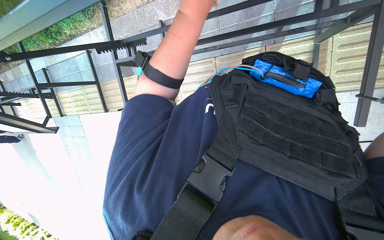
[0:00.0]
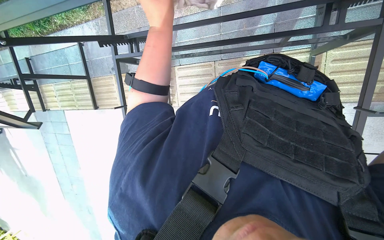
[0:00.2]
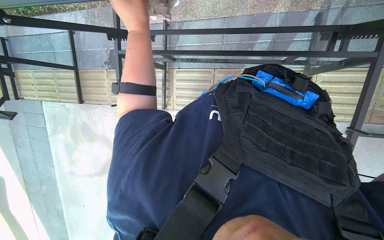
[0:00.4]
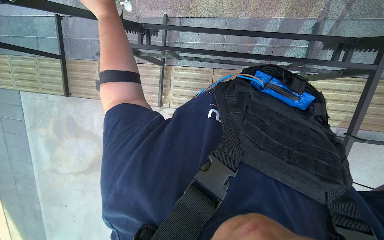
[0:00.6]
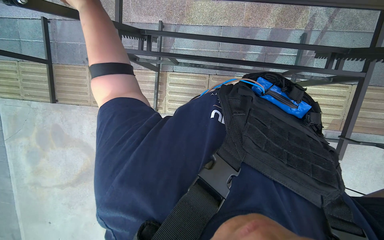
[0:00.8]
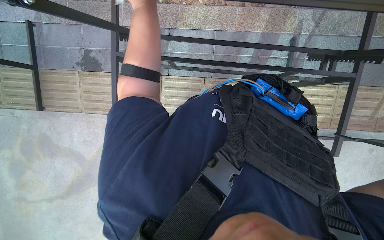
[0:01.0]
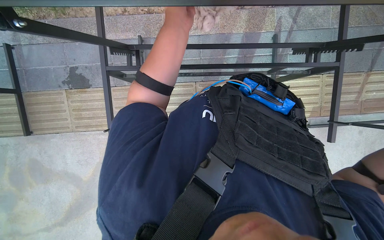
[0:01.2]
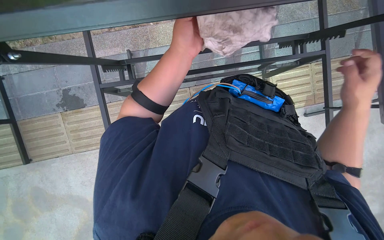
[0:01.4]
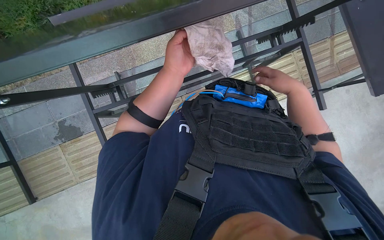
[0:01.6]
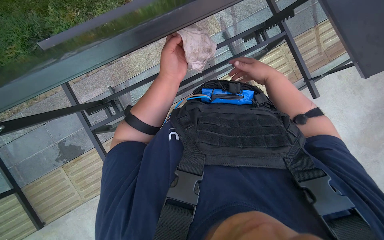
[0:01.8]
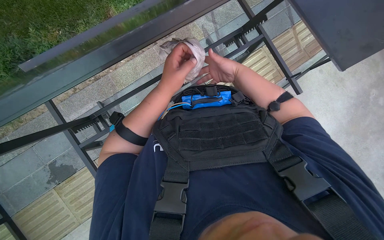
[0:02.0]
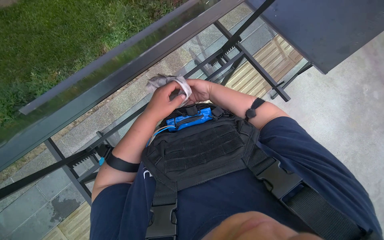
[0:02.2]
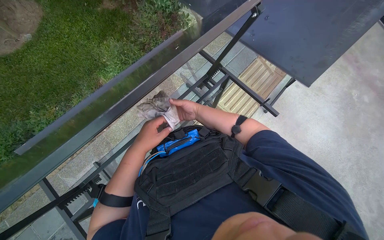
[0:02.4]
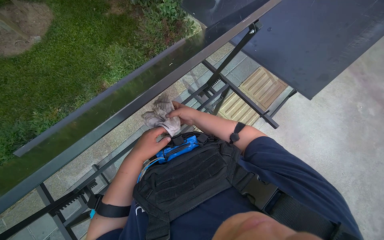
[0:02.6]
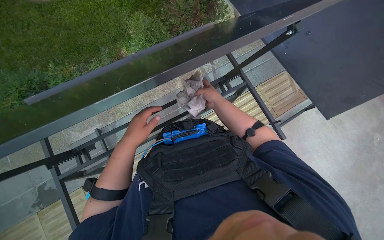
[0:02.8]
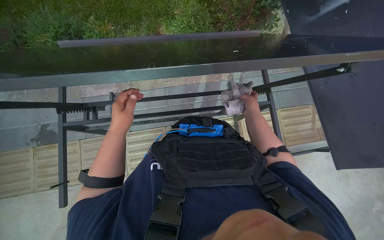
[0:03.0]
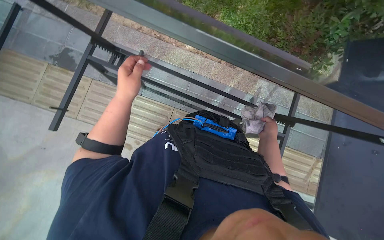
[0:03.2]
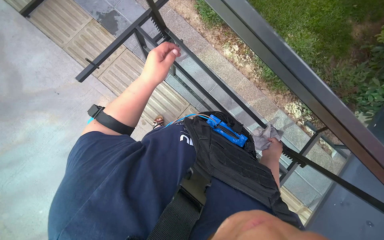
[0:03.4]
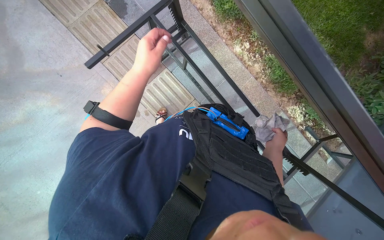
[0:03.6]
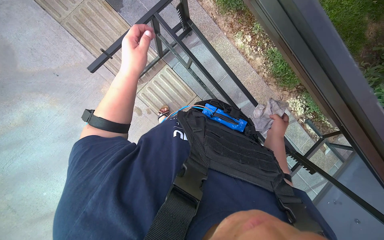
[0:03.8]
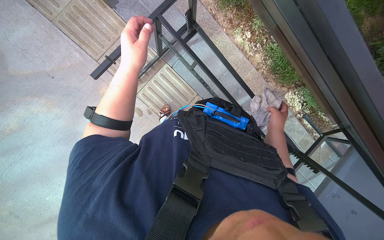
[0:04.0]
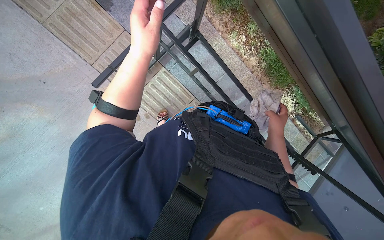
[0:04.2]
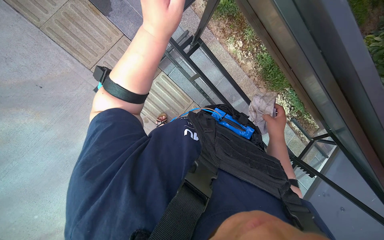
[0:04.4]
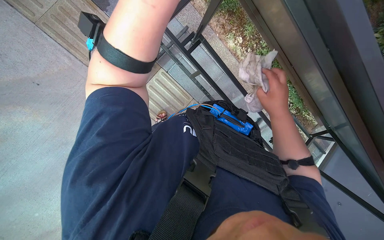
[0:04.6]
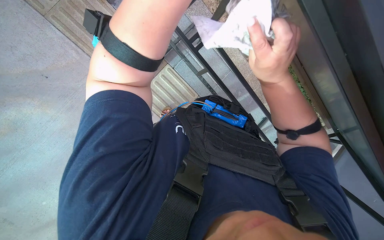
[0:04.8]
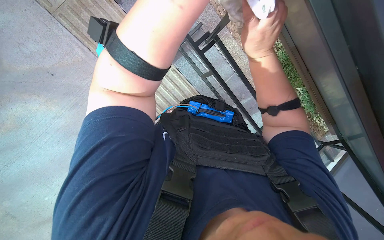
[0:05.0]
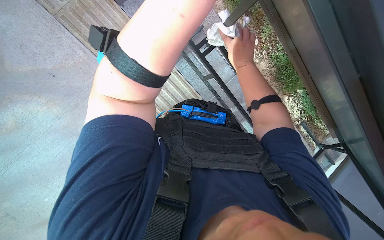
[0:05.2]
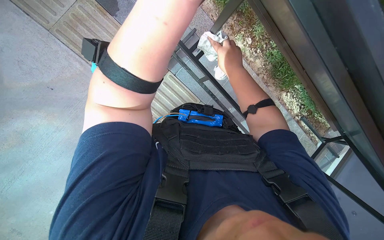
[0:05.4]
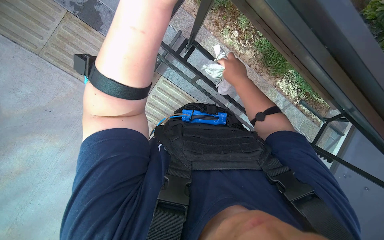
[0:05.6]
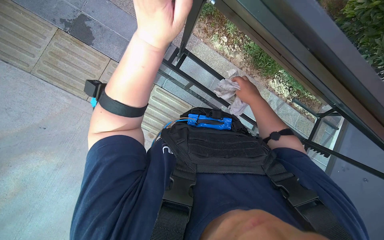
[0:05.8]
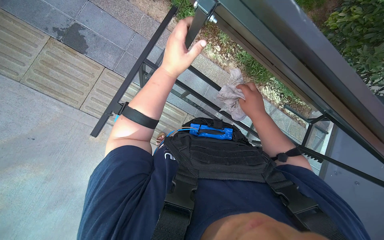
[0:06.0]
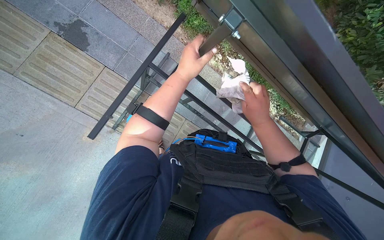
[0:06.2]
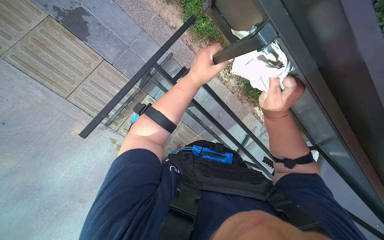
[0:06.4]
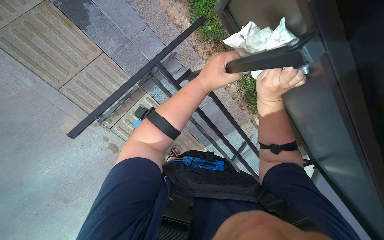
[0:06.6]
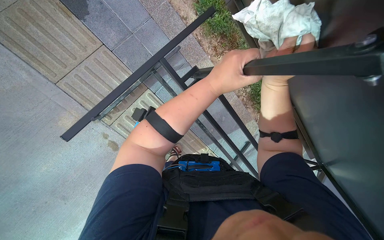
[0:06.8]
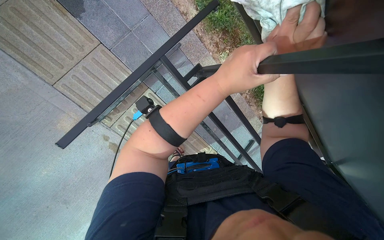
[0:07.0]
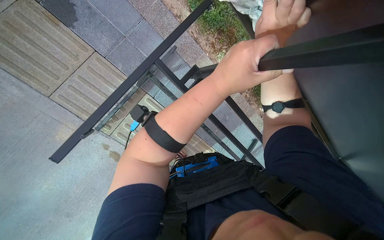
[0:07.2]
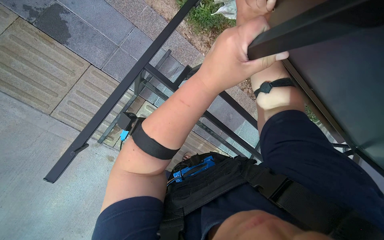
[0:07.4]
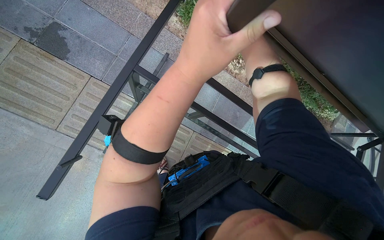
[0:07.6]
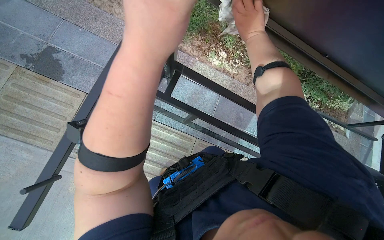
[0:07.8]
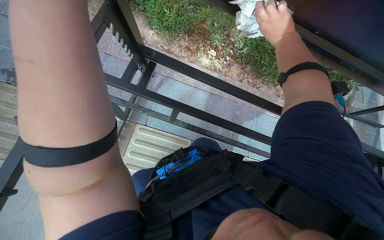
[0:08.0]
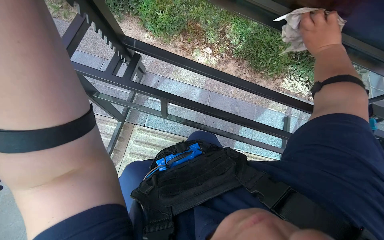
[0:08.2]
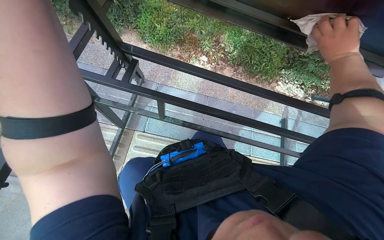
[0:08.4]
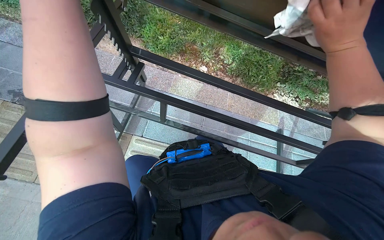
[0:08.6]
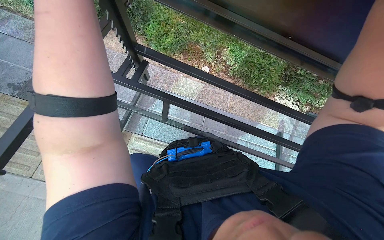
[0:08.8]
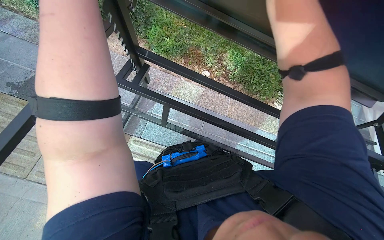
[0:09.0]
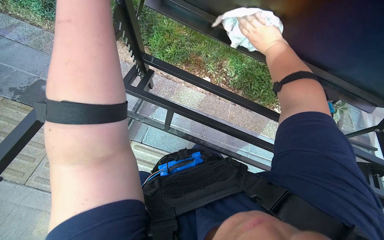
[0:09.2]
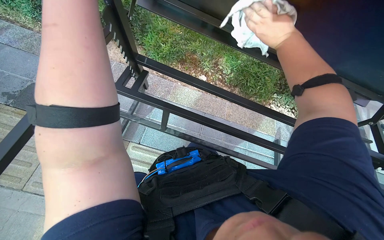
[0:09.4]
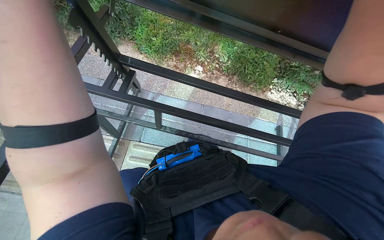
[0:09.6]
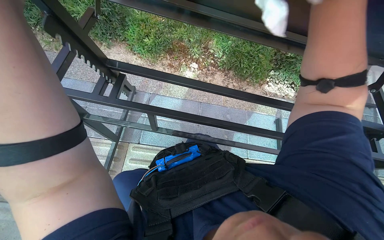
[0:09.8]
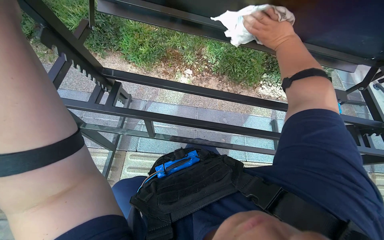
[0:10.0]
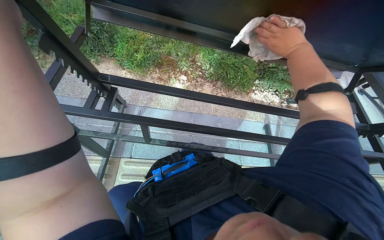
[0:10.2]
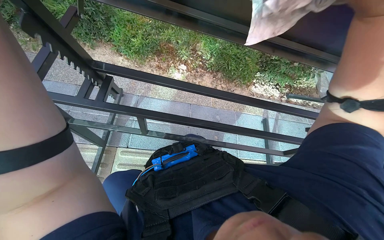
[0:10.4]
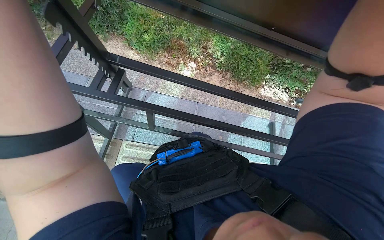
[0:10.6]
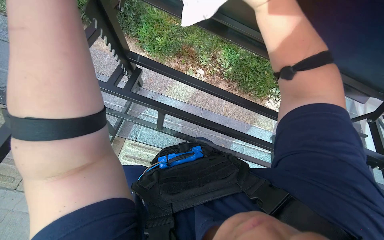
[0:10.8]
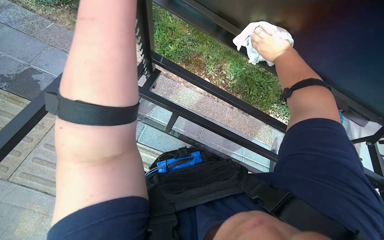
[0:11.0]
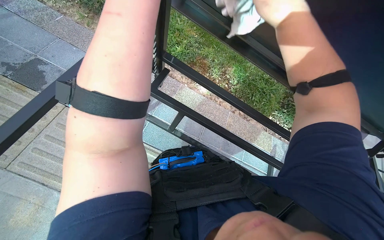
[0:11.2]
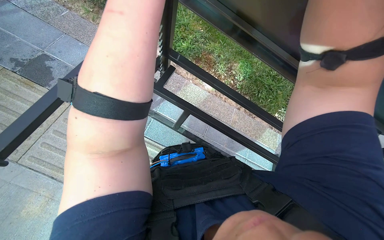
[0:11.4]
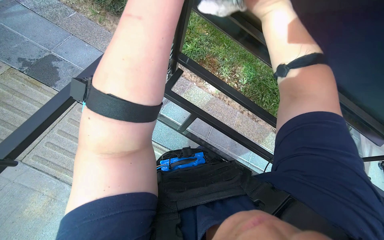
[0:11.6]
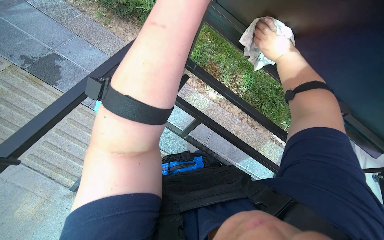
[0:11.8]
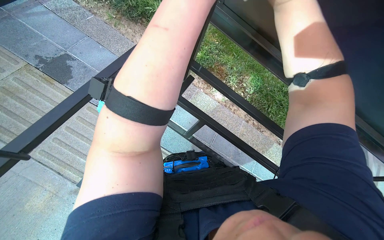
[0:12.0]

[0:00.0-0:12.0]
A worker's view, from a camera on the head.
Job: wiping surfaces.
The whole recording: Wiping underside and frame of table. The worker wipes the underside and frame of the outdoor table with a cloth.
0:00.0 to 0:01.6: The camera travels about 40 cm. The head rotates approximately 35 degrees to the right.
0:01.6 to 0:03.0: The camera pitches upward, by roughly 10 degrees.
0:03.0 to 0:04.4: The scene rotates clockwise by some 50 degrees.
0:04.4 to 0:06.0: The right hand heads to the left, covering about 10 cm, and travels up the picture and back again, approximately 25 cm each way.
0:07.6 to 0:09.0: The view tips upward by roughly 15 degrees.
0:10.4 to 0:12.0: Everything in view rotates approximately 25 degrees clockwise.

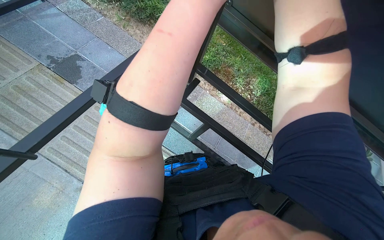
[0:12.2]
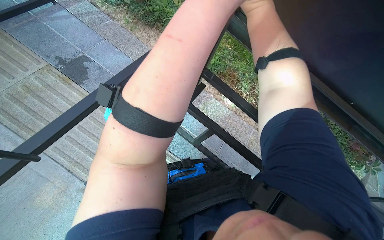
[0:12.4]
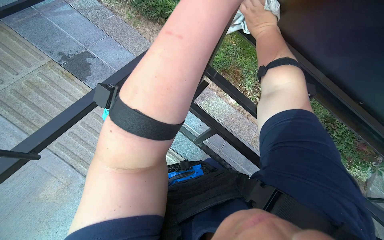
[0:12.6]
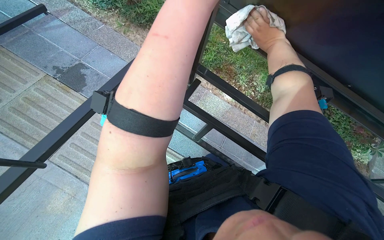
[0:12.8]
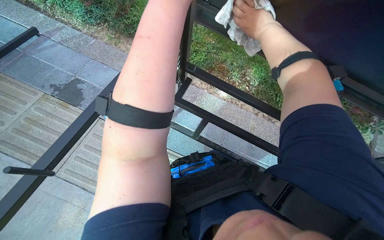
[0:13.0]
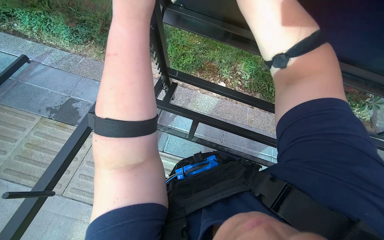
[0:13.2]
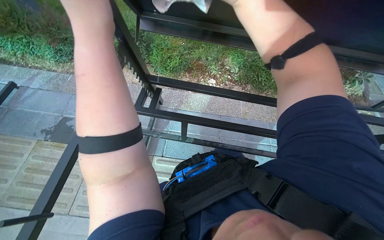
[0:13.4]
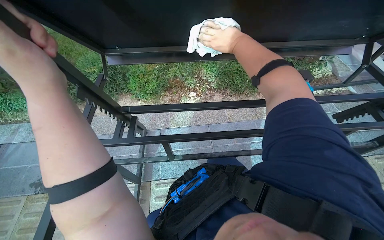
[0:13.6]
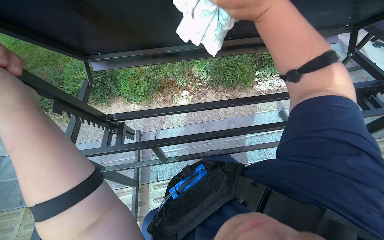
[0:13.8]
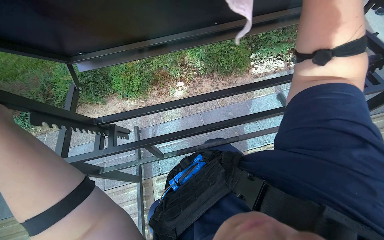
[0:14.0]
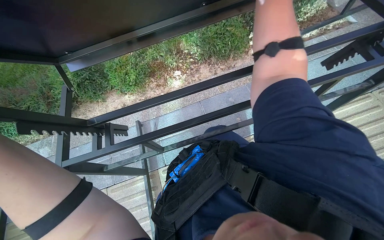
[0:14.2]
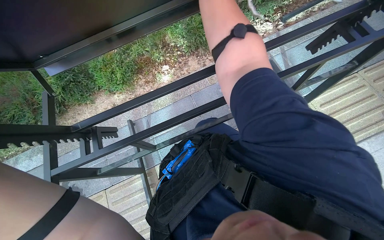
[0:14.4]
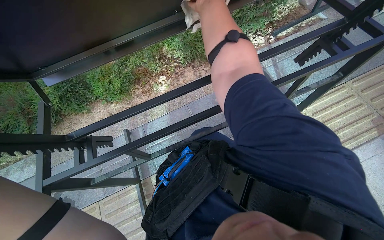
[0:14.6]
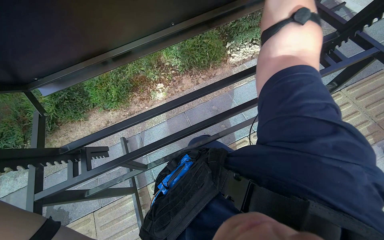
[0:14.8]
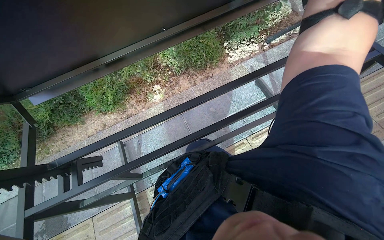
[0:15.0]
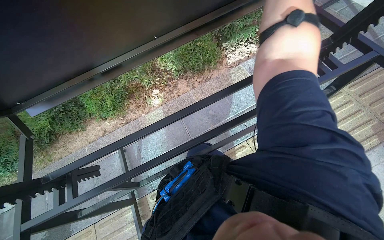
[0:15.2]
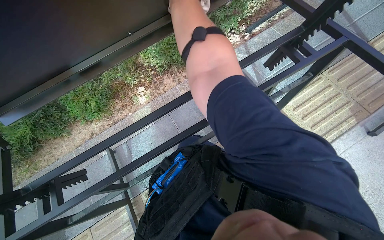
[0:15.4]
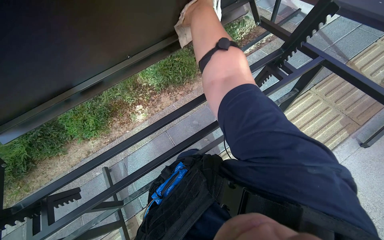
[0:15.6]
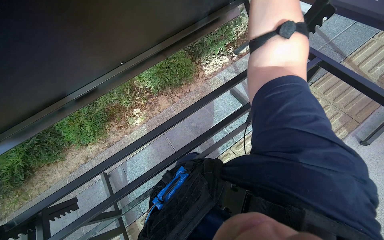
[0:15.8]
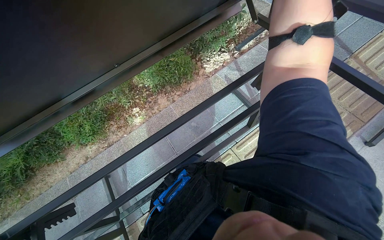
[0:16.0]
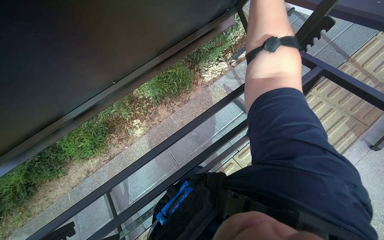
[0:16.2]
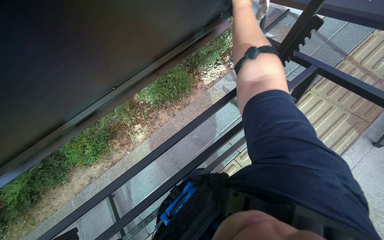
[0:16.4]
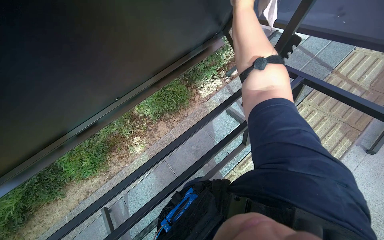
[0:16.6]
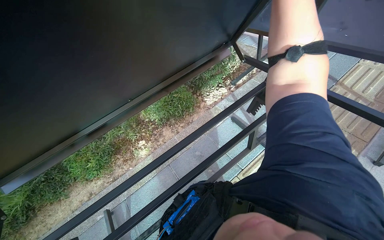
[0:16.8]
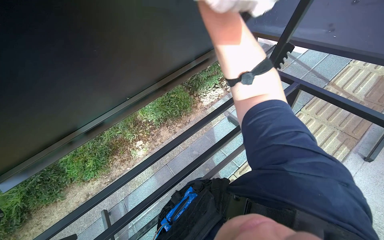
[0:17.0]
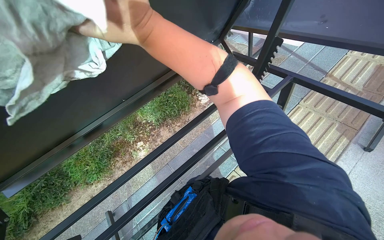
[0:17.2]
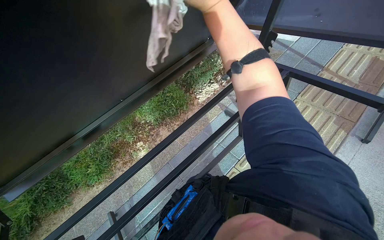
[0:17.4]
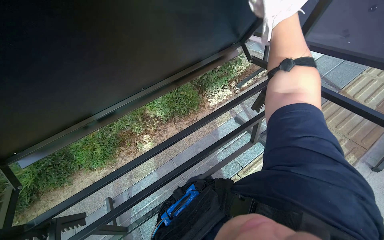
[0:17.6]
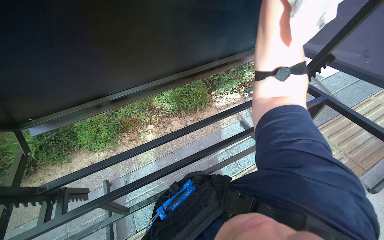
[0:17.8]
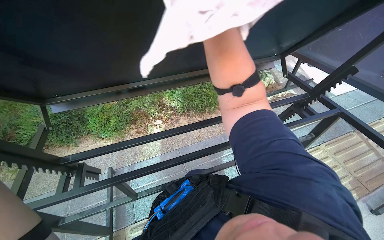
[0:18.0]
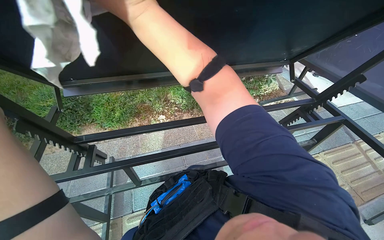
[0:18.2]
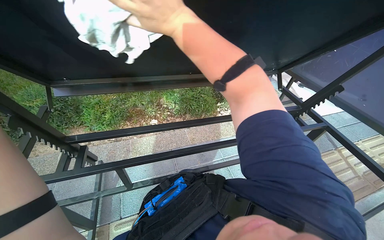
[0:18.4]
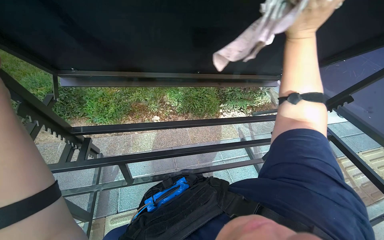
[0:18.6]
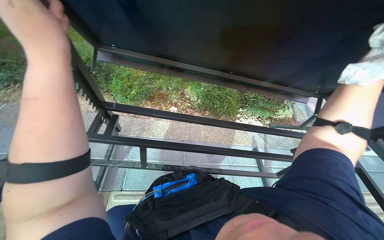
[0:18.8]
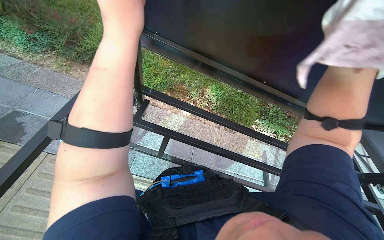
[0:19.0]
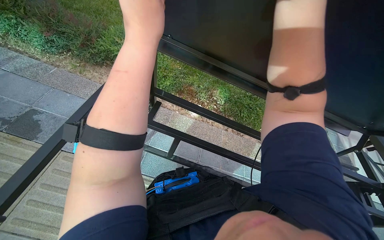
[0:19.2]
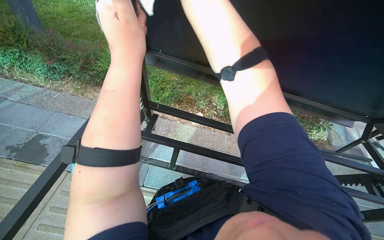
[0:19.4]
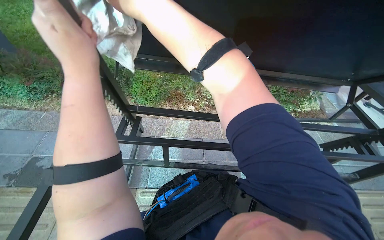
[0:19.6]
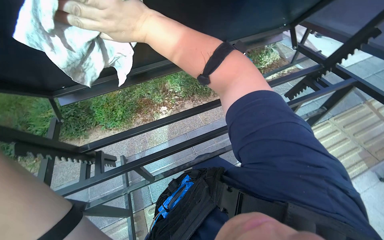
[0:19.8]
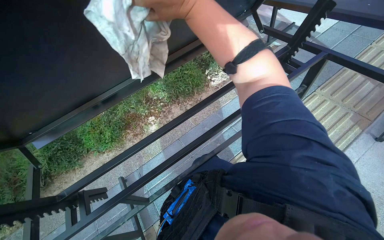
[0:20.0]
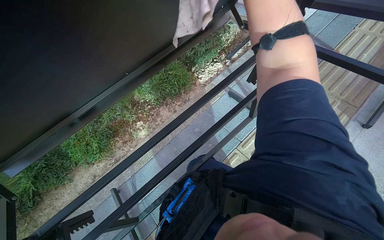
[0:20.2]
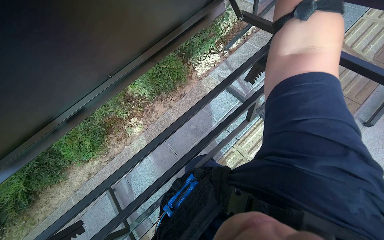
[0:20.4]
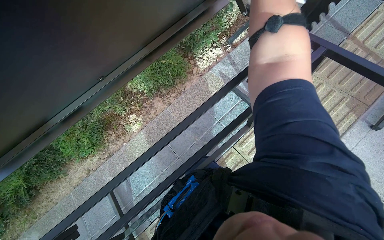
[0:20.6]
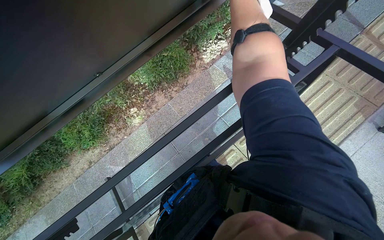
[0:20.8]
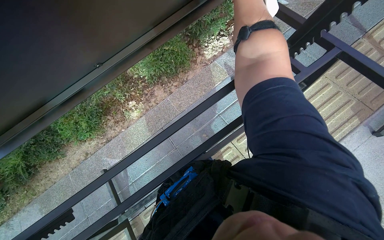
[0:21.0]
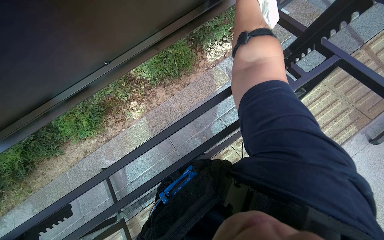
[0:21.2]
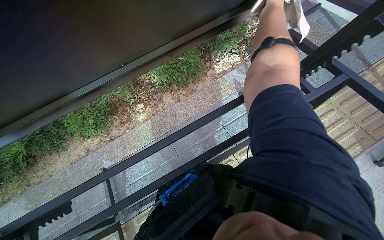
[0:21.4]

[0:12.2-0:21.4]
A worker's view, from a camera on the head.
Job: wiping surfaces.
The whole recording: Wiping underside and frame of table. The worker wipes the underside and frame of the outdoor table with a cloth.
0:12.2 to 0:13.8: Everything in view rotates roughly 45 degrees counterclockwise.
0:15.2 to 0:16.8: The camera pitches upward, by some 15 degrees.
0:16.8 to 0:18.4: Everything in view rotates approximately 25 degrees clockwise. The right hand shifts approximately 30 cm nearer to the camera and down the picture.
